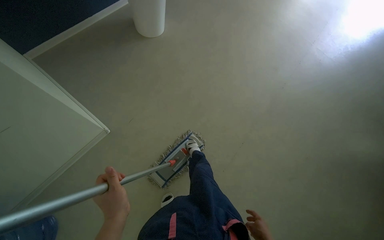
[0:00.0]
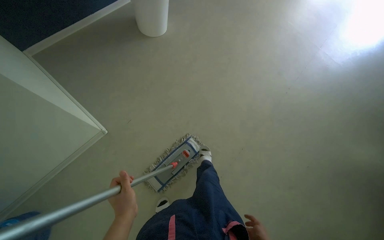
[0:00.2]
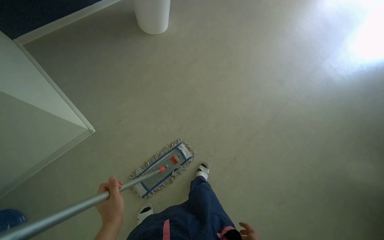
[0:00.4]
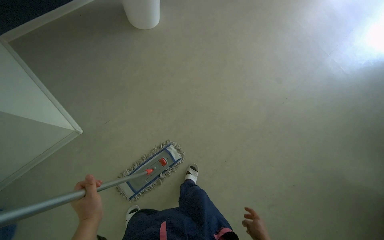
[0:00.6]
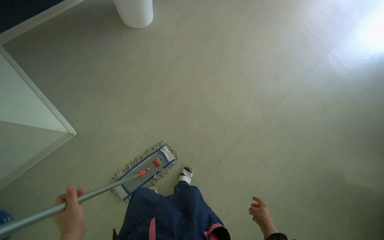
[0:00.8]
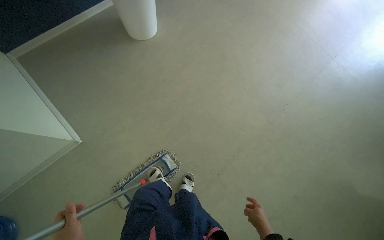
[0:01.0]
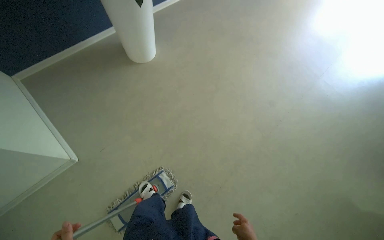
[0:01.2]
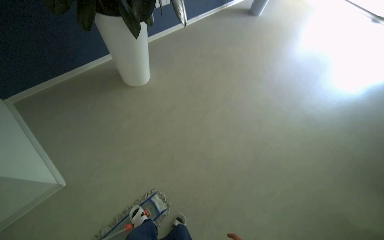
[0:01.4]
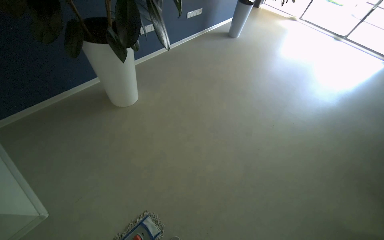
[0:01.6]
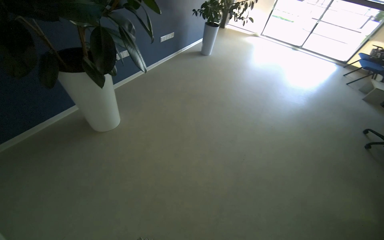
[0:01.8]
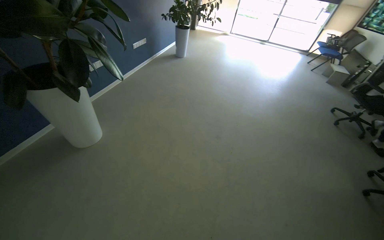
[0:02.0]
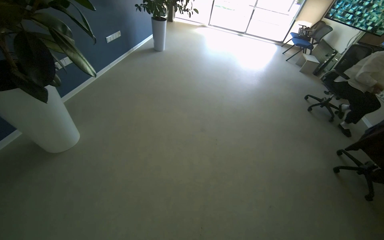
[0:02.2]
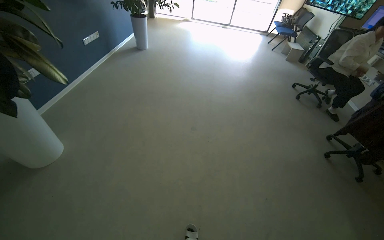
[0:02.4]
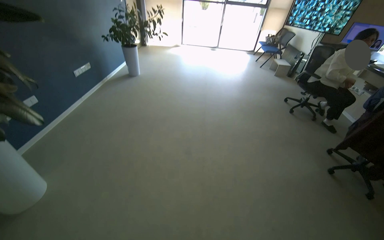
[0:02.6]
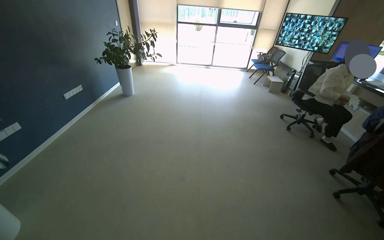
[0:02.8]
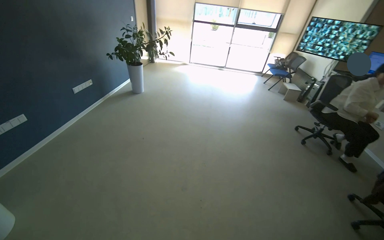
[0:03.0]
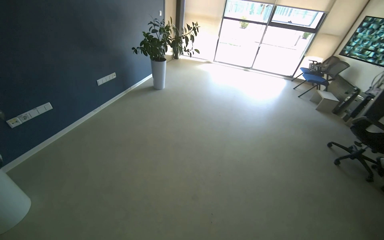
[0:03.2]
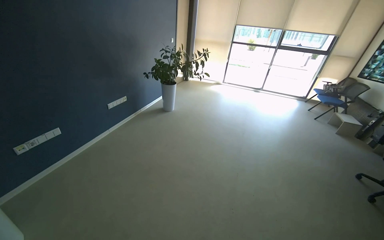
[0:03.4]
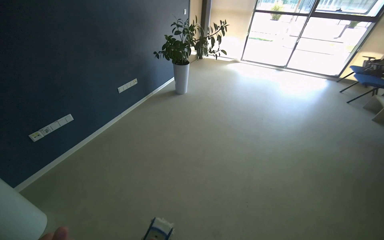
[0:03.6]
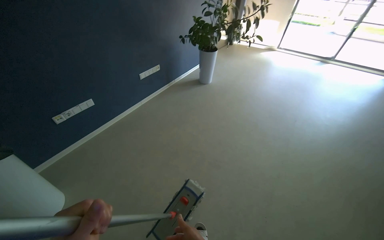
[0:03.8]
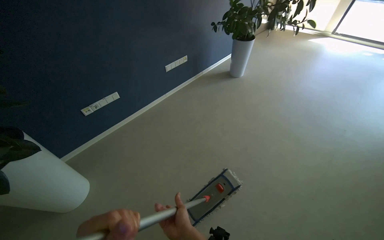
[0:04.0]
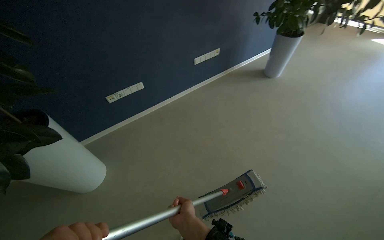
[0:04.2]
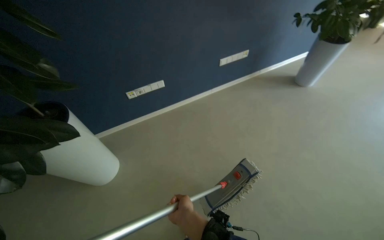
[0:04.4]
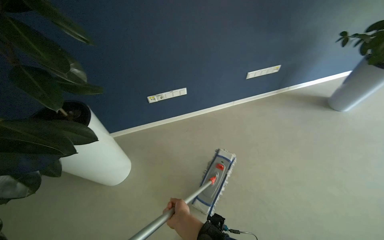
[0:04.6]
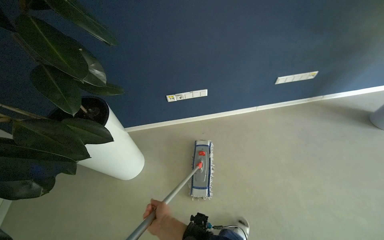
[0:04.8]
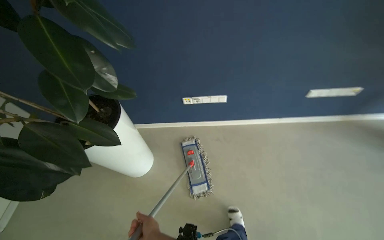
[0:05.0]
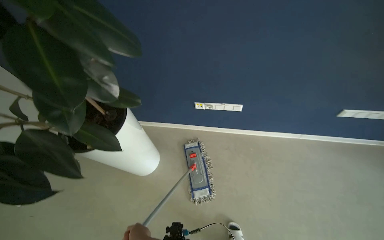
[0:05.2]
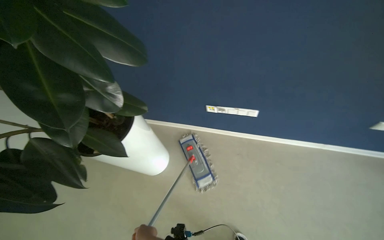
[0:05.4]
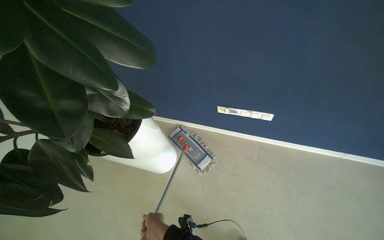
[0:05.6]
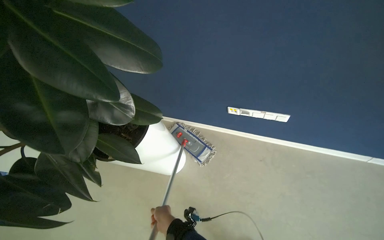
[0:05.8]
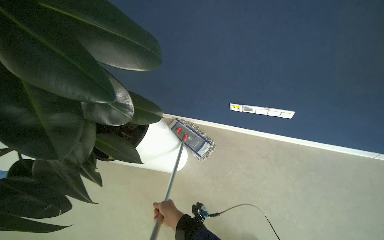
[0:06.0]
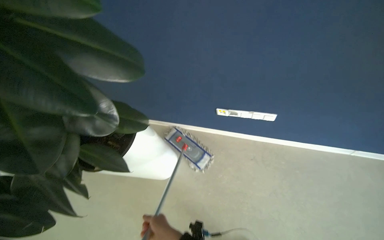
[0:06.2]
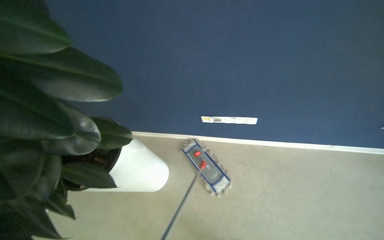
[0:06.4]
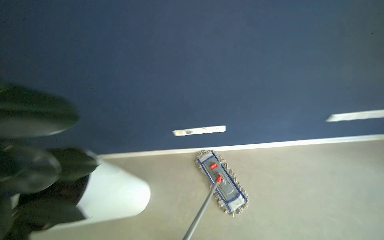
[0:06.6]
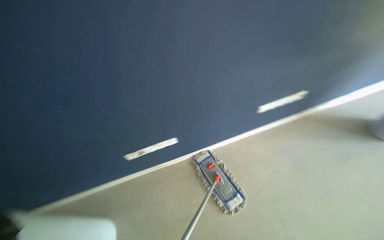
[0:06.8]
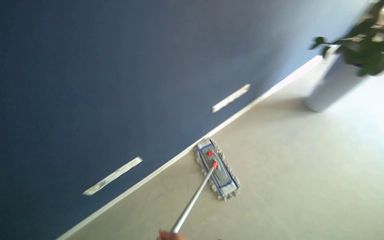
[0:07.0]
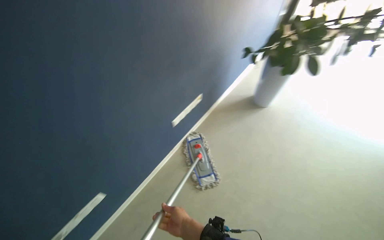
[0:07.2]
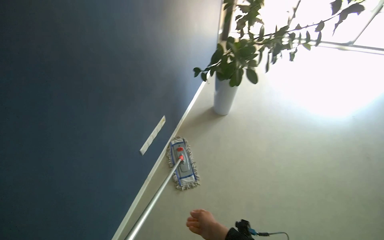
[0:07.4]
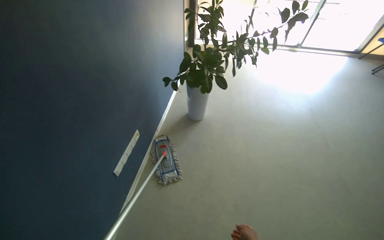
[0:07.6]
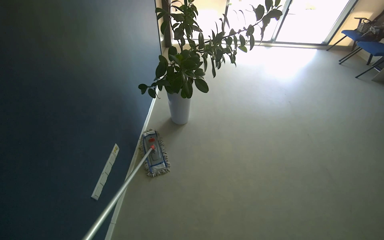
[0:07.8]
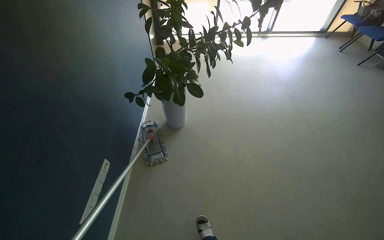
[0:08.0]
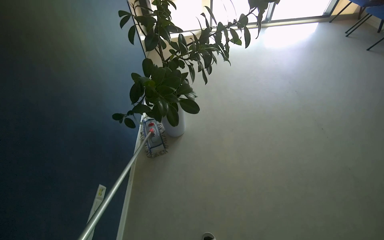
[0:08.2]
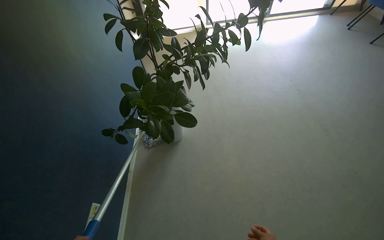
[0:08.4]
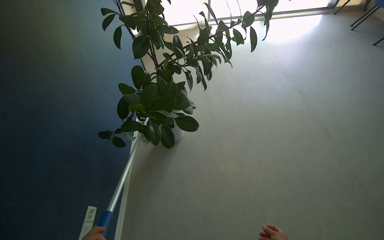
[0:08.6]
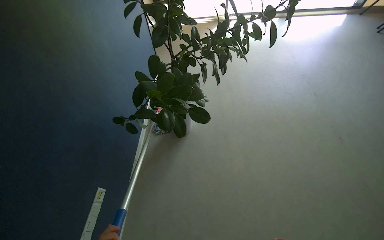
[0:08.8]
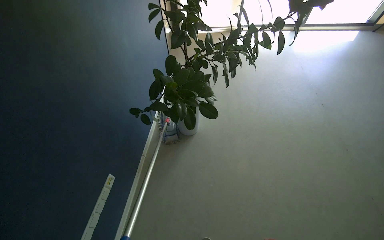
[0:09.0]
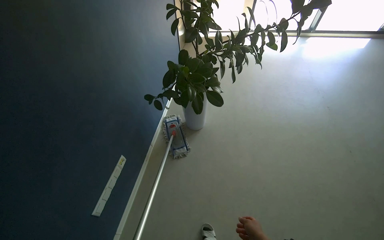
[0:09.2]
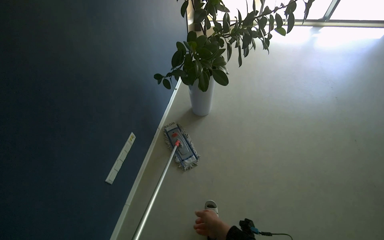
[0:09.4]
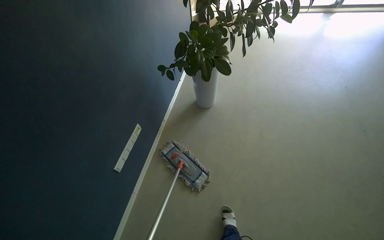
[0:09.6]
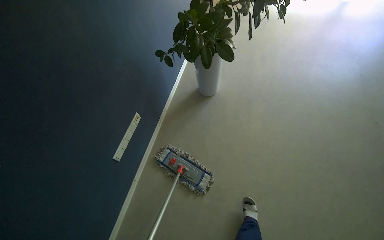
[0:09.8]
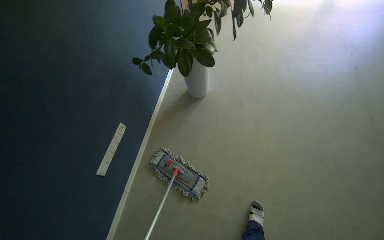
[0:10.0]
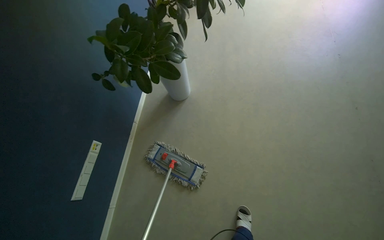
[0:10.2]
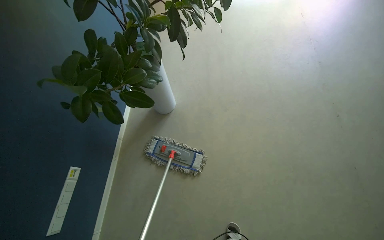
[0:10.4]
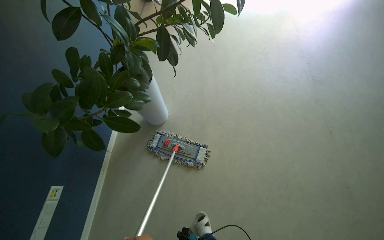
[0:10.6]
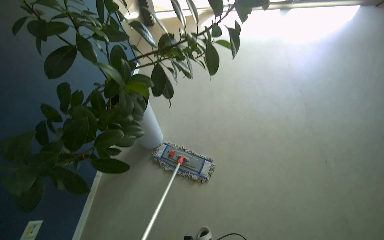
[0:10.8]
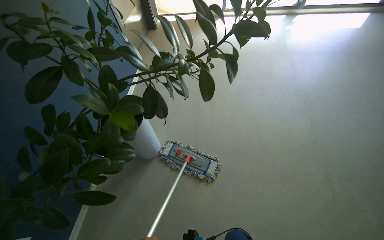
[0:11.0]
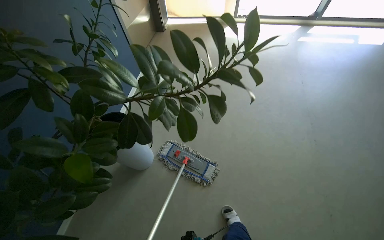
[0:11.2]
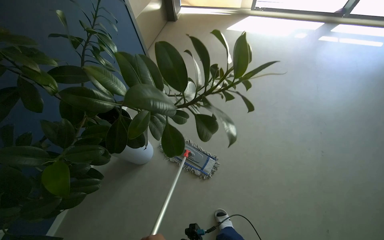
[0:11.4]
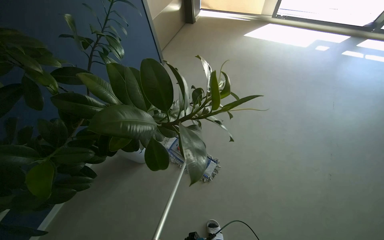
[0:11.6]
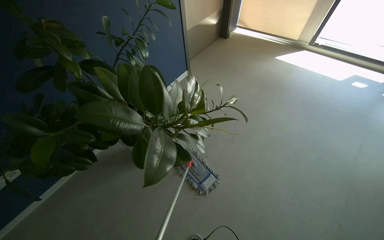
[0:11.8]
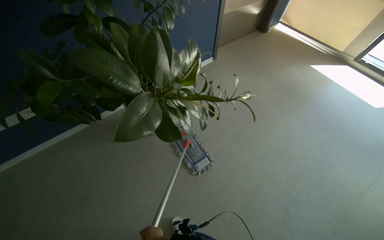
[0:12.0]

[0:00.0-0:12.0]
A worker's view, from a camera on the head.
Job: mopping floor.
The whole recording: Mopping kitchen floor. The worker mops the kitchen floor with a flat mop, moving around furniture and opening a sliding door to continue the task.
0:00.0 to 0:01.6: The camera travels approximately 40 cm. The view tilts some 20 degrees upward.
0:01.6 to 0:03.0: The camera is carried some 50 cm. The wearer looks roughly 30 degrees further to the right. The view tips upward by some 15 degrees.
0:03.0 to 0:04.4: The camera travels about 1 m. The head rotates roughly 55 degrees to the left. The wearer looks roughly 15 degrees further downward.
0:07.6 to 0:09.0: The head travels some 40 cm.
0:10.4 to 0:12.0: The wearer moves some 50 cm. The head rotates roughly 50 degrees to the left.

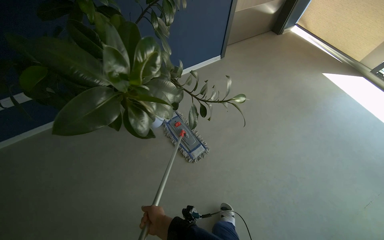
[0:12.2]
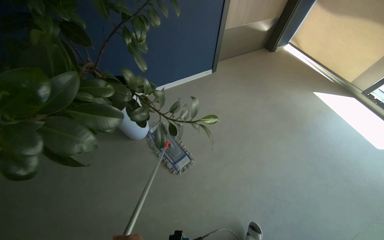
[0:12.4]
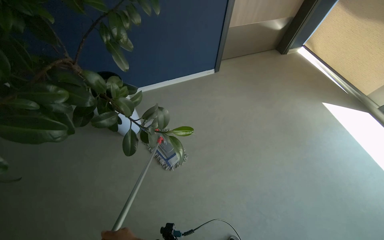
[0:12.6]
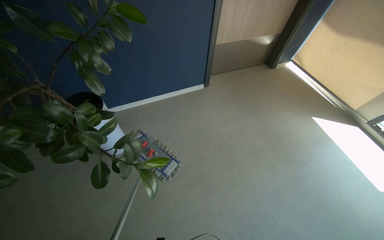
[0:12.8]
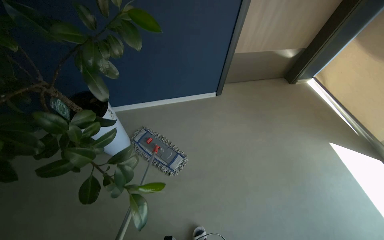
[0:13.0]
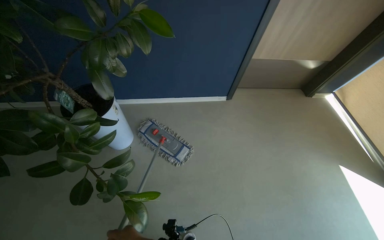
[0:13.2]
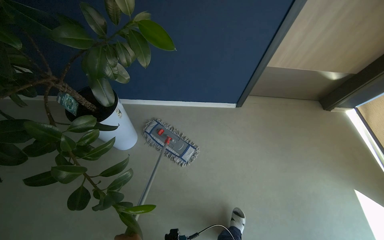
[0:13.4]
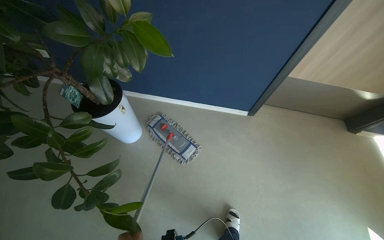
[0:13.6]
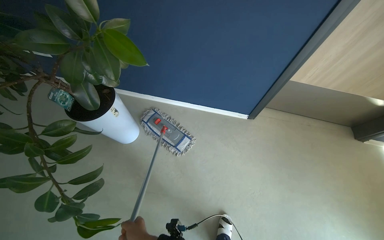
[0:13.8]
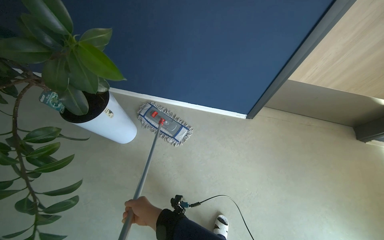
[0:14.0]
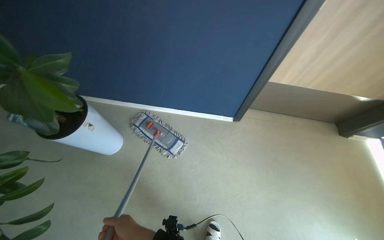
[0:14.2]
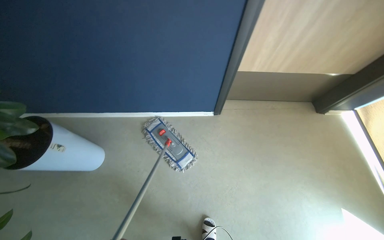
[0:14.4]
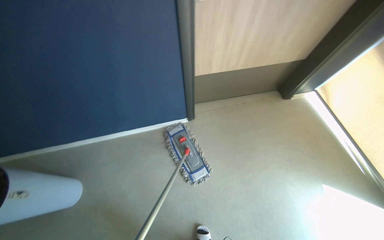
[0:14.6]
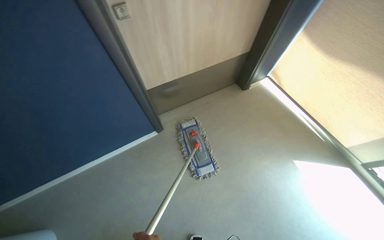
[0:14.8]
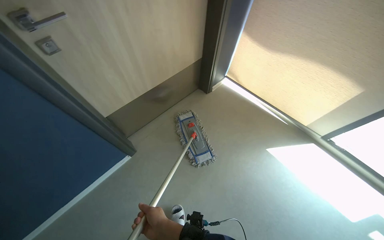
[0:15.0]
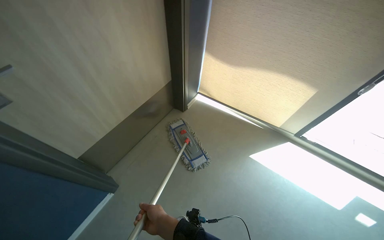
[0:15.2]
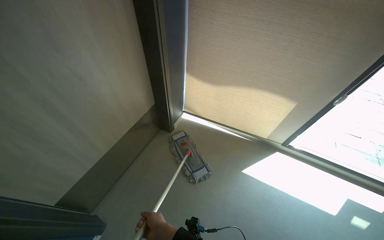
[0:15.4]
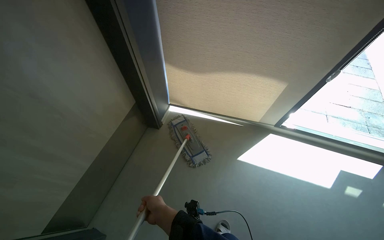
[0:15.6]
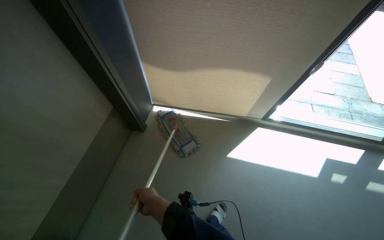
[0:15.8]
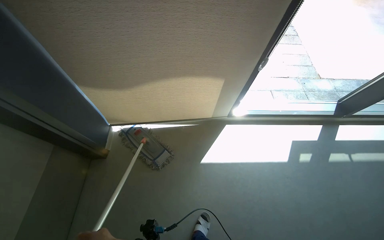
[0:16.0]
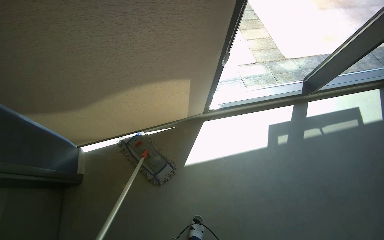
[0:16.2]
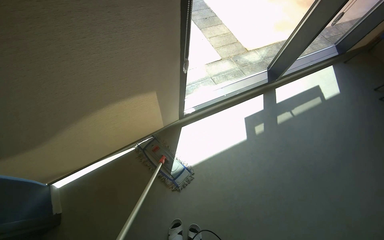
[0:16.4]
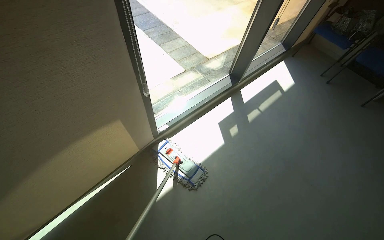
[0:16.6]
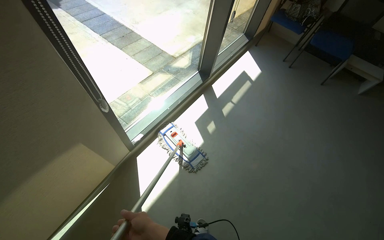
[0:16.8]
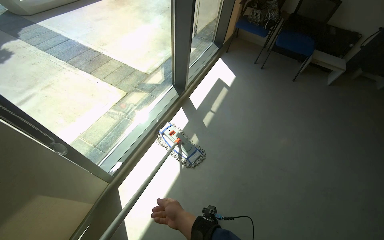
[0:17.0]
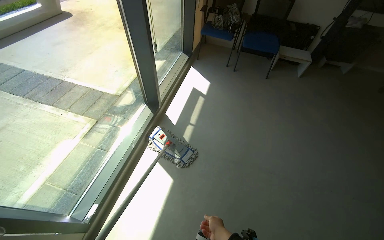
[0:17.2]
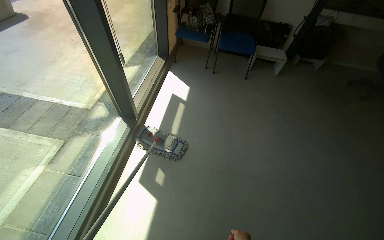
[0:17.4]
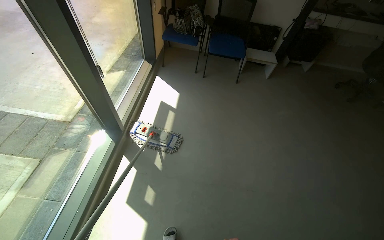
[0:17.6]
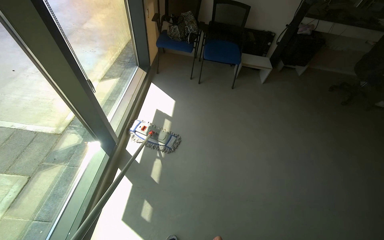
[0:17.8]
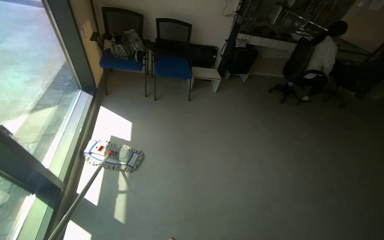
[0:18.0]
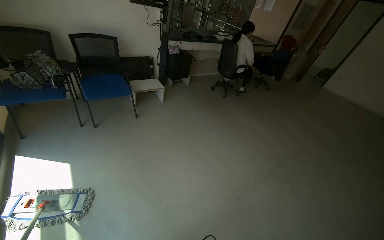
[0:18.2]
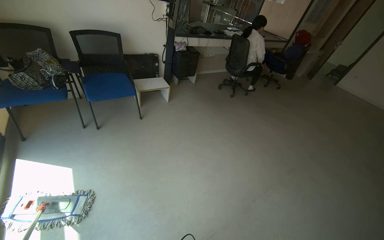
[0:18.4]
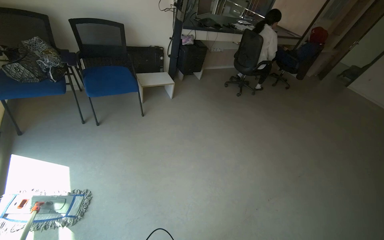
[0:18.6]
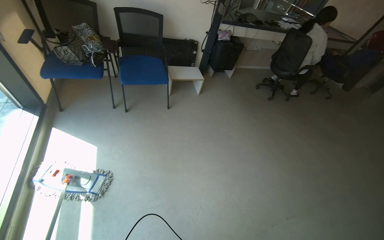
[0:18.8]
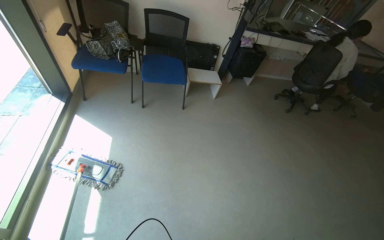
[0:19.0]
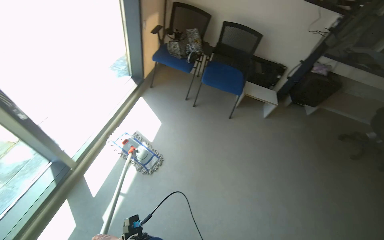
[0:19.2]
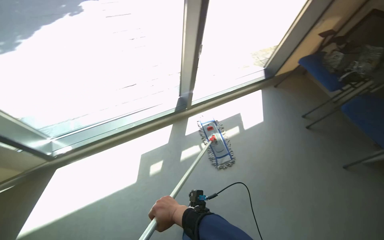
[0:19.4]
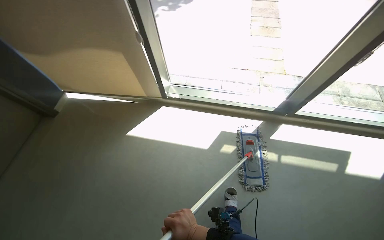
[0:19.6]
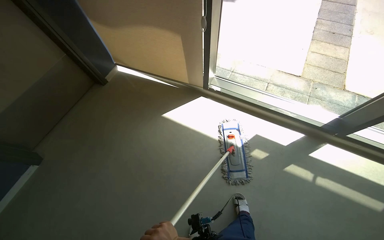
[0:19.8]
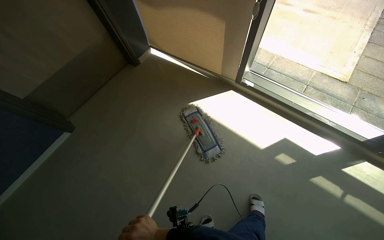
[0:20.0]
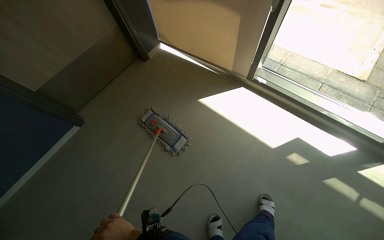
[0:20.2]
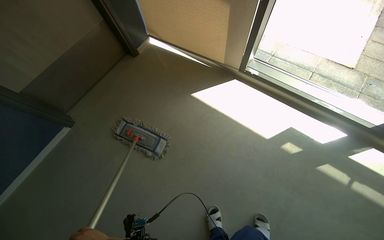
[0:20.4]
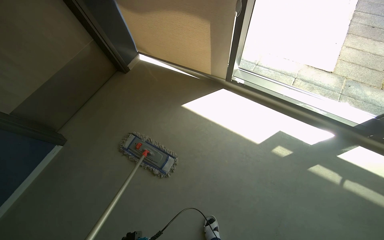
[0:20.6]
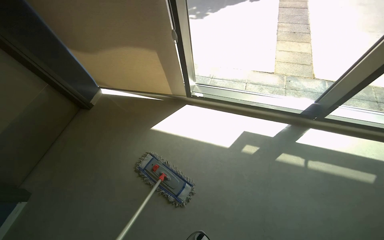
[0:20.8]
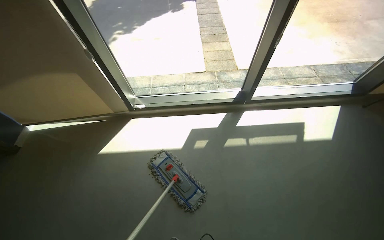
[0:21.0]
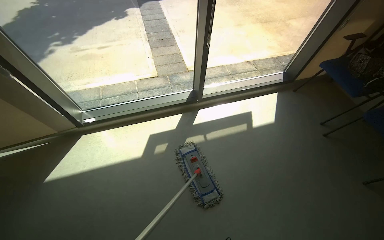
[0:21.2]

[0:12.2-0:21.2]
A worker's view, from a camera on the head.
Job: mopping floor.
The whole recording: Mopping kitchen floor. The worker mops the kitchen floor with a flat mop, moving around furniture and opening a sliding door to continue the task.
0:12.2 to 0:13.8: The camera travels roughly 80 cm. The head turns to the left by approximately 40 degrees.
0:13.8 to 0:15.2: The head rotates approximately 55 degrees to the right.
0:15.2 to 0:16.6: The wearer moves about 40 cm. The wearer's head swings some 70 degrees to the right.
0:16.6 to 0:18.2: The wearer moves about 1 m. The wearer looks some 80 degrees further to the right.
0:18.2 to 0:19.8: The wearer looks about 145 degrees further to the left.
0:19.8 to 0:21.2: The head turns to the right by roughly 45 degrees.
